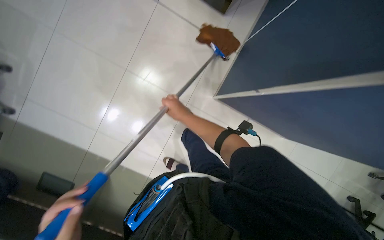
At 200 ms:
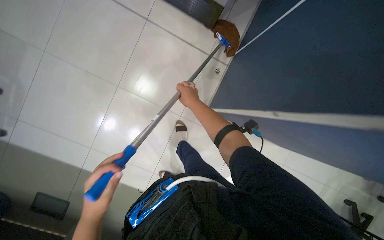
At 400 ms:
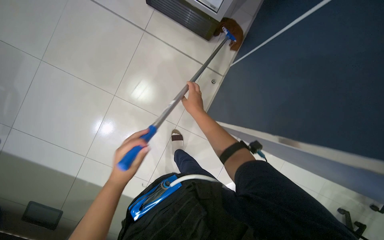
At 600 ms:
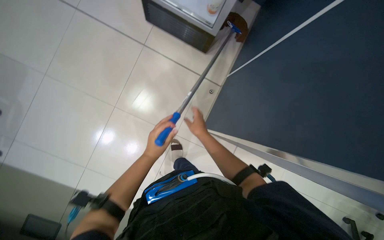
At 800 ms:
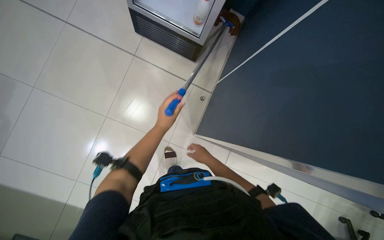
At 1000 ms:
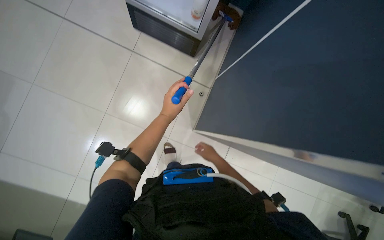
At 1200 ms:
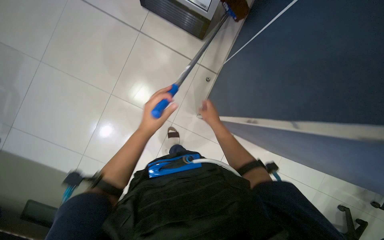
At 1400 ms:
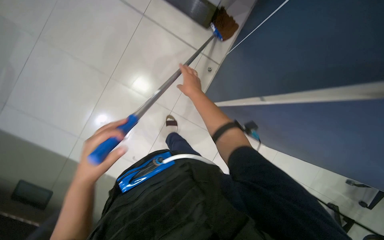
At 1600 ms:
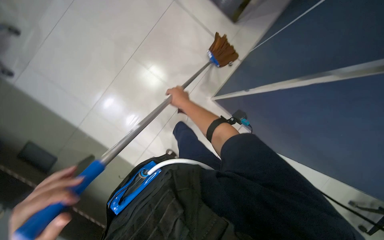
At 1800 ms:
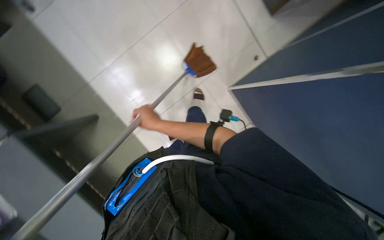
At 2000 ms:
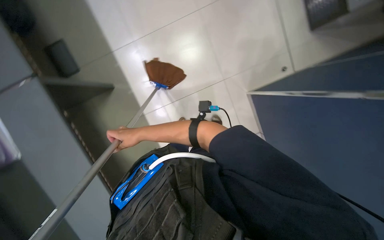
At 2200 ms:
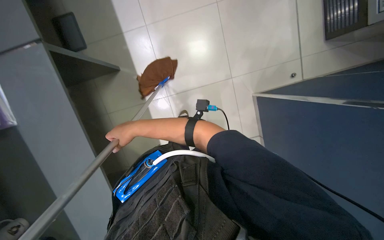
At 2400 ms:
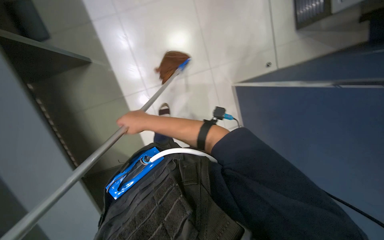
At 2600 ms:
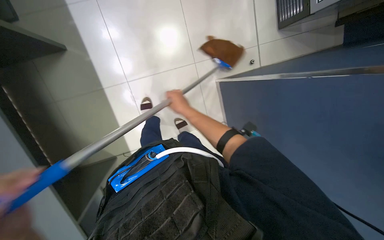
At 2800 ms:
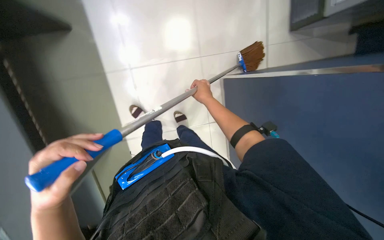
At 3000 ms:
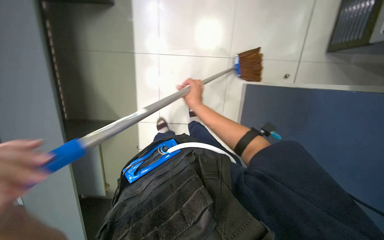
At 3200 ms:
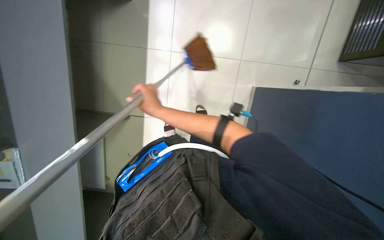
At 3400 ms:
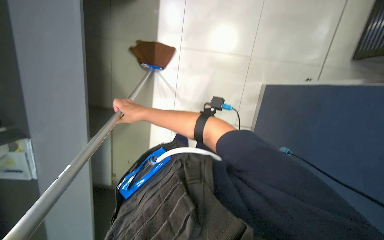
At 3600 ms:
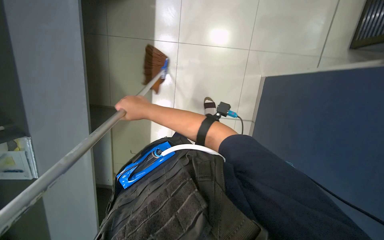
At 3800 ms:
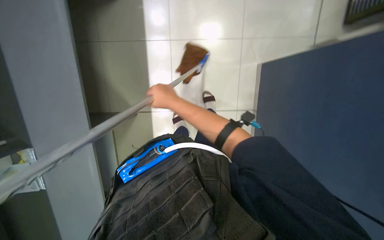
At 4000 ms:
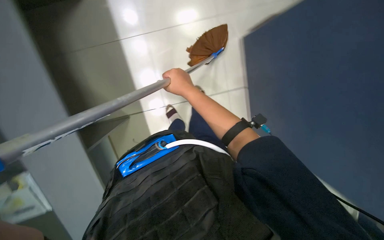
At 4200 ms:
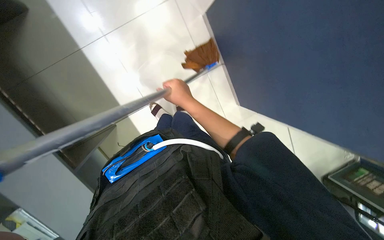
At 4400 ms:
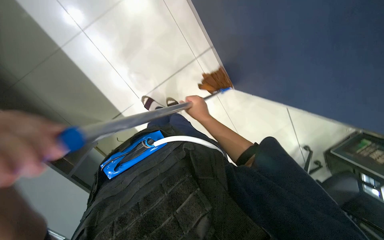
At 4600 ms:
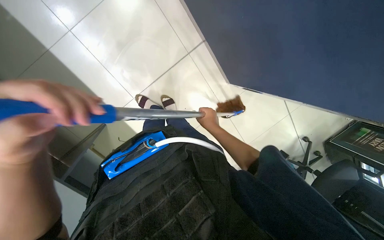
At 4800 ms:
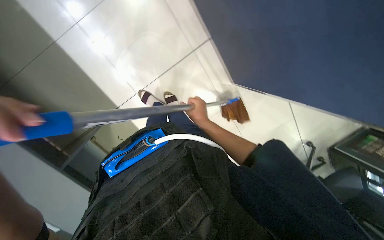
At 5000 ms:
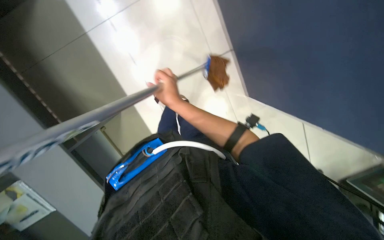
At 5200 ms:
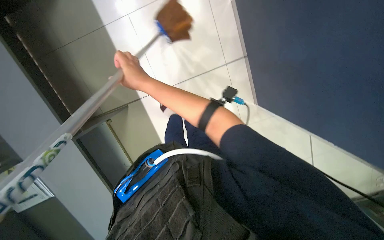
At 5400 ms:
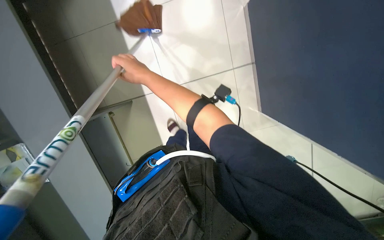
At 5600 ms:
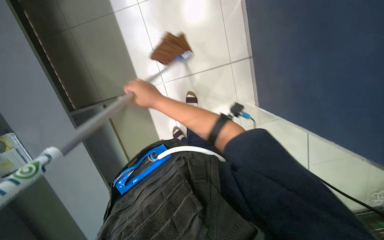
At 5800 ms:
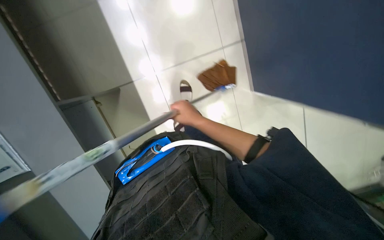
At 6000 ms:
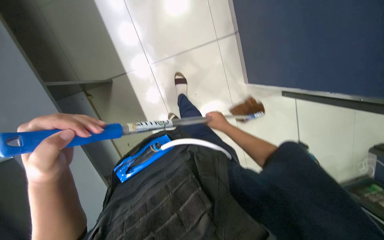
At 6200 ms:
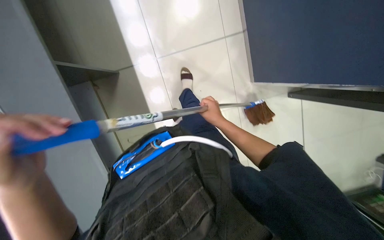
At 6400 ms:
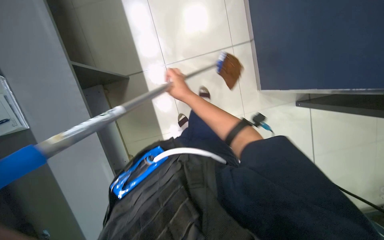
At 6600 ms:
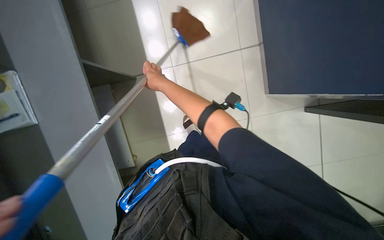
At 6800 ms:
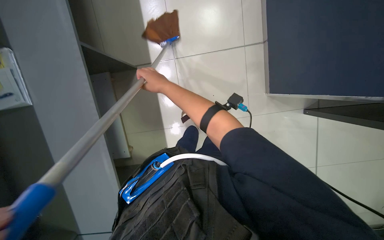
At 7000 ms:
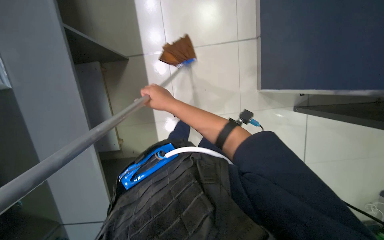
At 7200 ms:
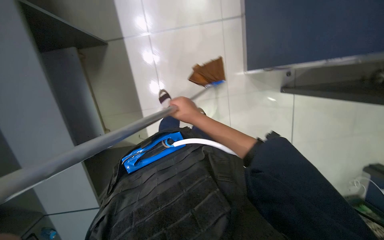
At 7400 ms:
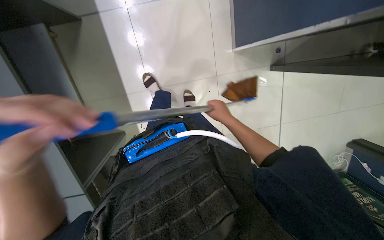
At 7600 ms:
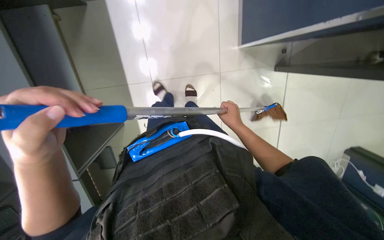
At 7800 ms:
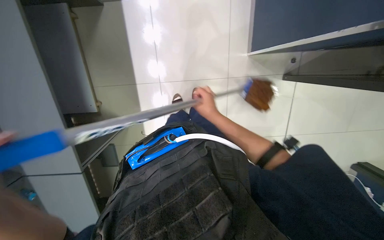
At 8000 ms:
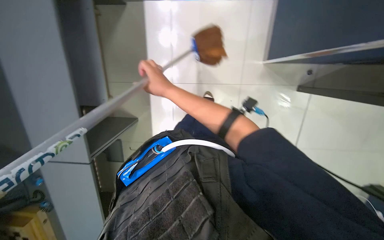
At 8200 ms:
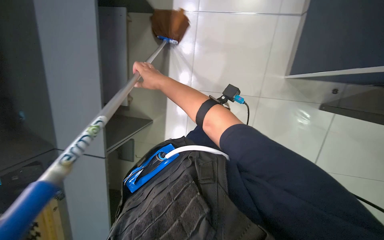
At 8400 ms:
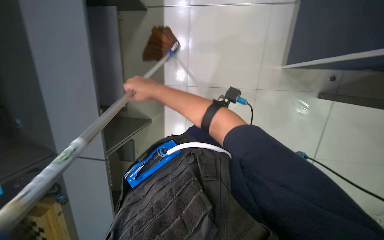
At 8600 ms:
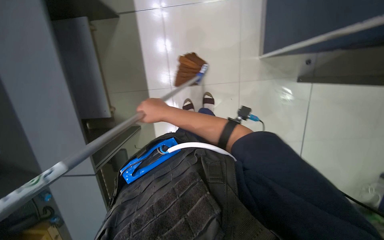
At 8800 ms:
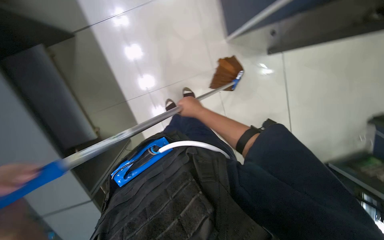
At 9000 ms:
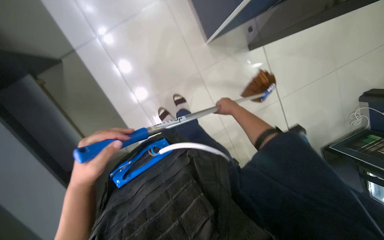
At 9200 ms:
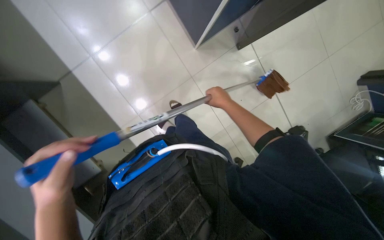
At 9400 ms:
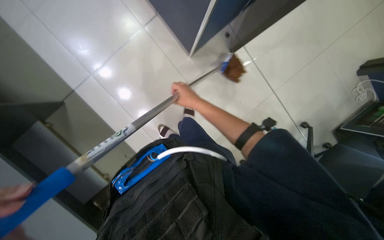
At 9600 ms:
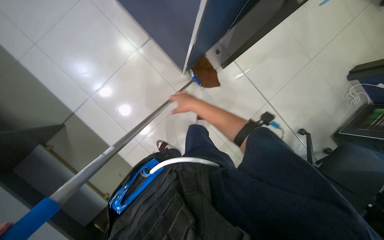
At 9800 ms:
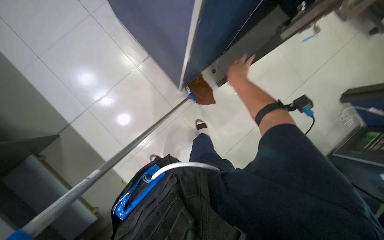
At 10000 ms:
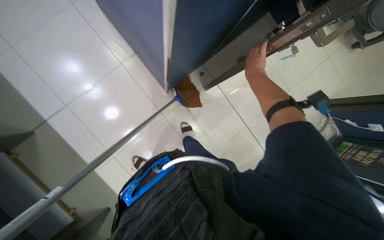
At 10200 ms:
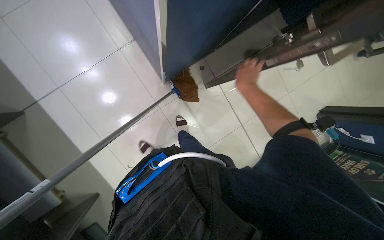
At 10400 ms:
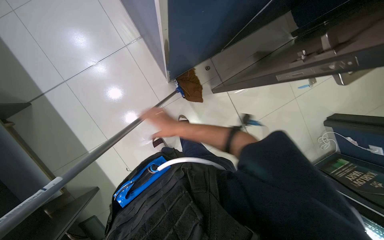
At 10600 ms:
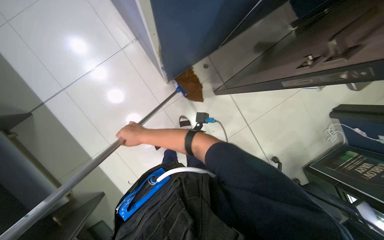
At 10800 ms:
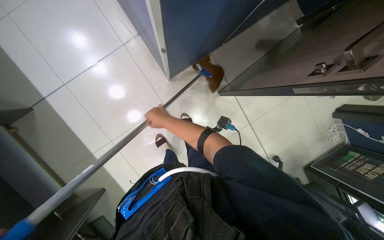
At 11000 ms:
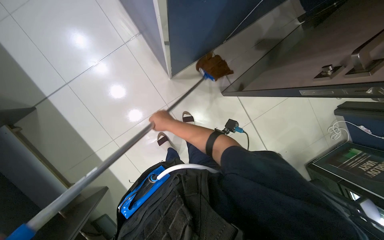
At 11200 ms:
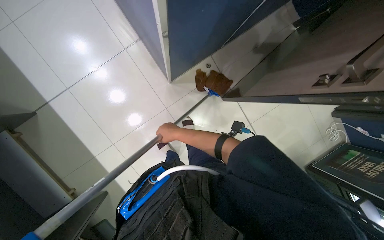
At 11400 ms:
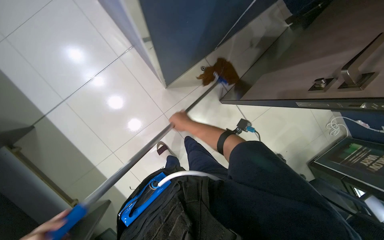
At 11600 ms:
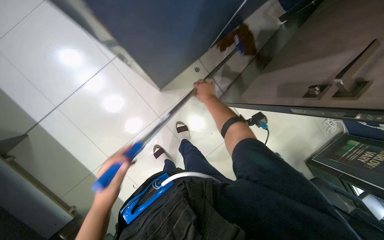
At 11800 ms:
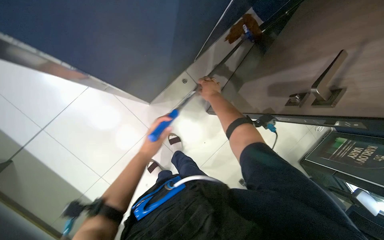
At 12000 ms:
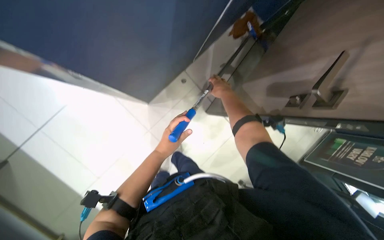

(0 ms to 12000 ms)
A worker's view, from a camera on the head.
Job: mopping floor.
The whole recording: Mopping office floor. The worker mops the office floor, moving chairs and wringing the mop as part of the cleaning process.
1600 ms - 3000 ms: The camera pitches downward, by some 10 degrees. The right hand moves about 15 cm to the left and comes back.
3000 ms - 4400 ms: The scene turns roughly 30 degrees counterclockwise in the picture.
4400 ms - 6000 ms: The right hand moves approximately 20 cm to the left and comes back.
6000 ms - 7600 ms: The right hand goes to the left and returns, approximately 20 cm each way.
9000 ms - 10400 ms: The right hand moves left and right over roughly 20 cm, changing direction 2 times.
10400 ms - 12000 ms: The right hand shifts some 40 cm to the right and up the picture.

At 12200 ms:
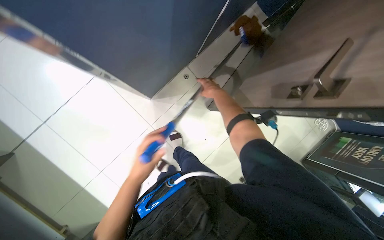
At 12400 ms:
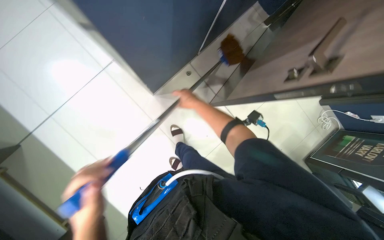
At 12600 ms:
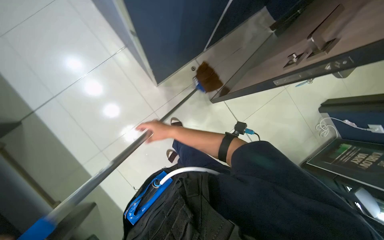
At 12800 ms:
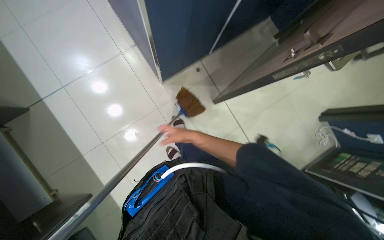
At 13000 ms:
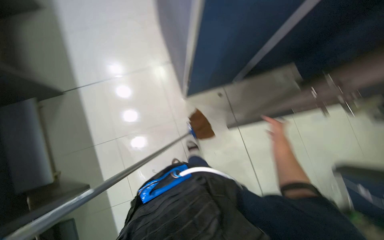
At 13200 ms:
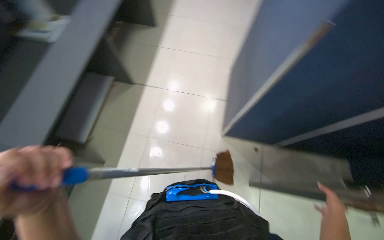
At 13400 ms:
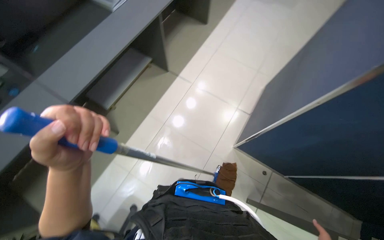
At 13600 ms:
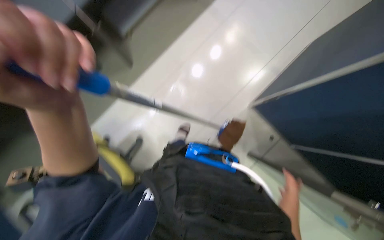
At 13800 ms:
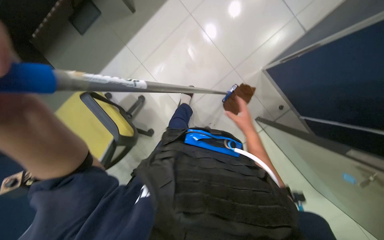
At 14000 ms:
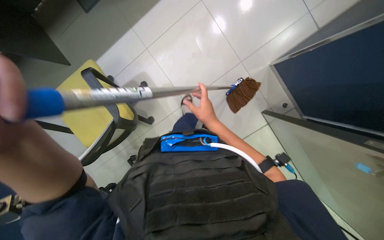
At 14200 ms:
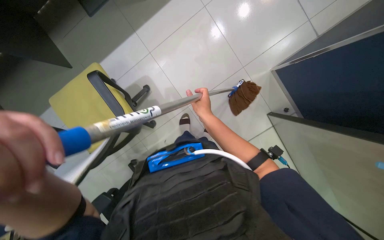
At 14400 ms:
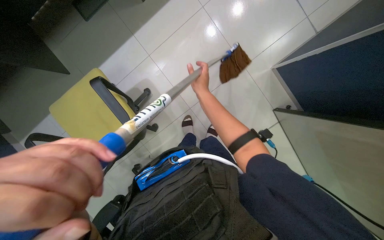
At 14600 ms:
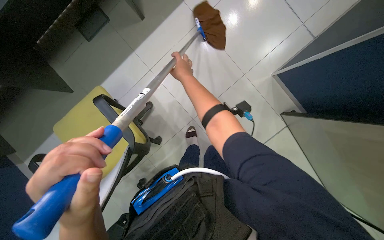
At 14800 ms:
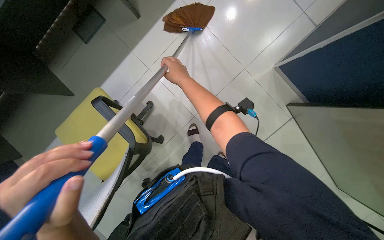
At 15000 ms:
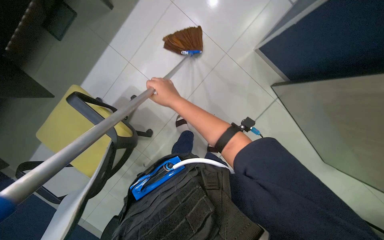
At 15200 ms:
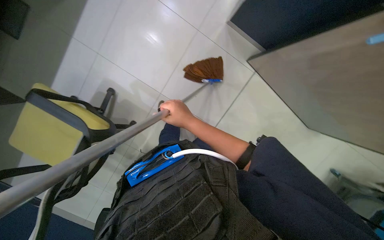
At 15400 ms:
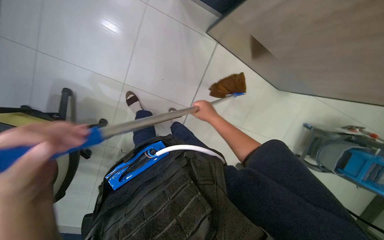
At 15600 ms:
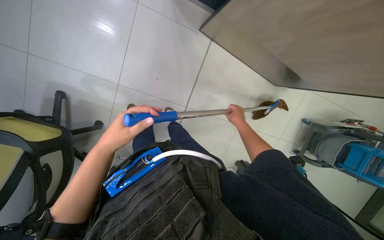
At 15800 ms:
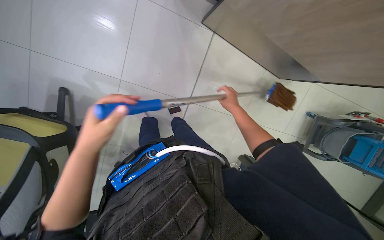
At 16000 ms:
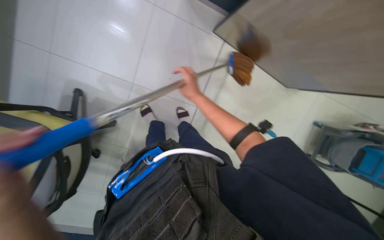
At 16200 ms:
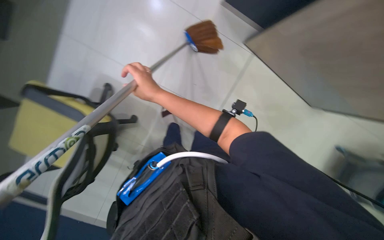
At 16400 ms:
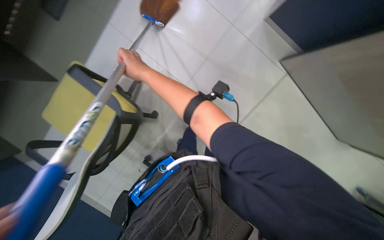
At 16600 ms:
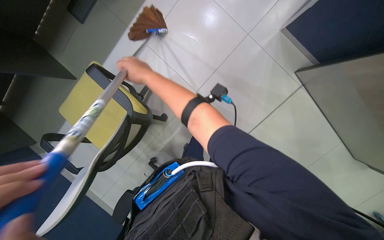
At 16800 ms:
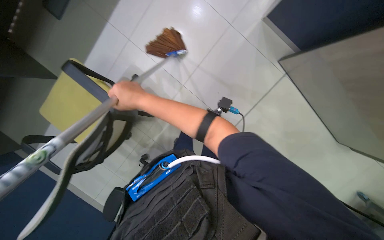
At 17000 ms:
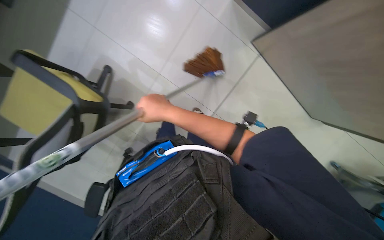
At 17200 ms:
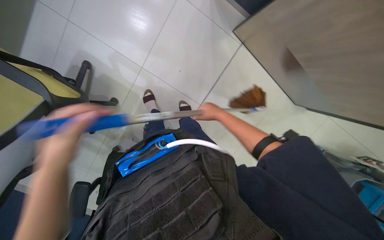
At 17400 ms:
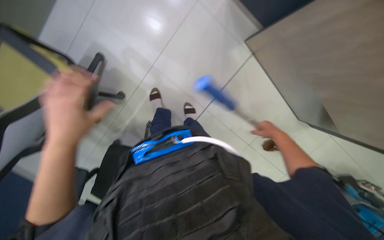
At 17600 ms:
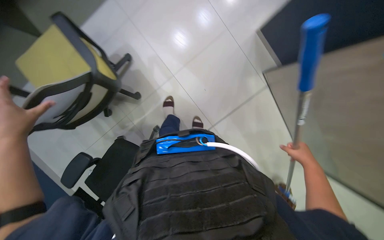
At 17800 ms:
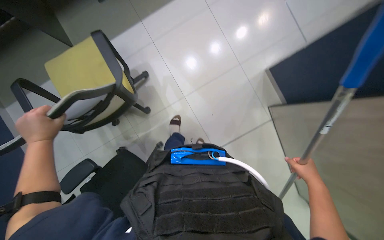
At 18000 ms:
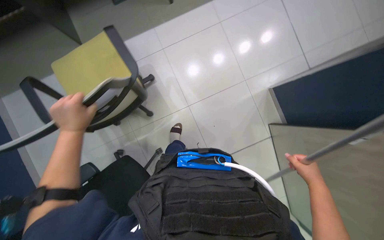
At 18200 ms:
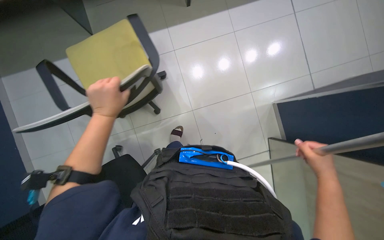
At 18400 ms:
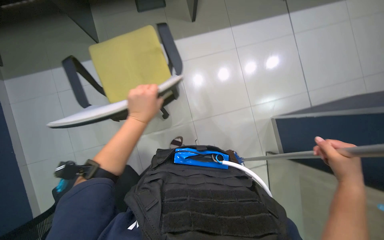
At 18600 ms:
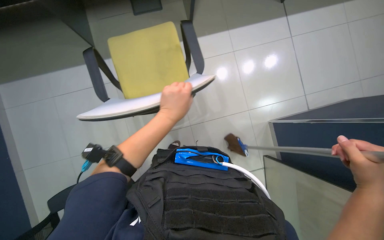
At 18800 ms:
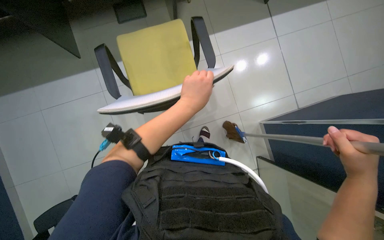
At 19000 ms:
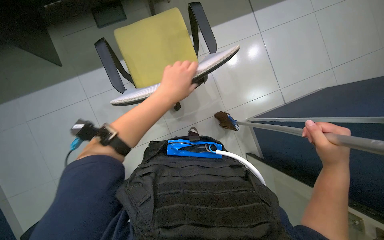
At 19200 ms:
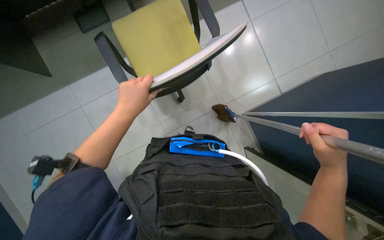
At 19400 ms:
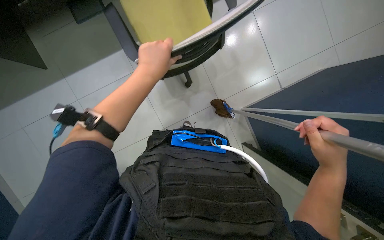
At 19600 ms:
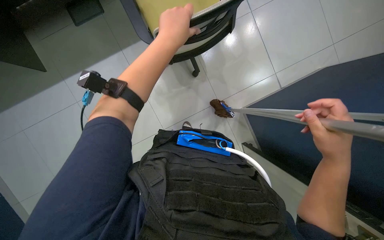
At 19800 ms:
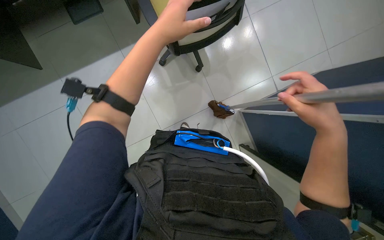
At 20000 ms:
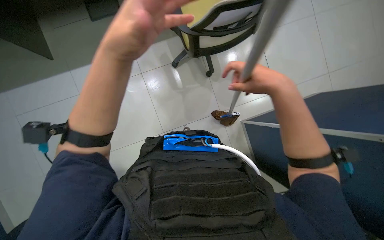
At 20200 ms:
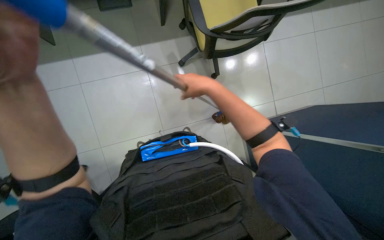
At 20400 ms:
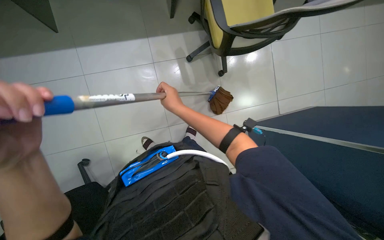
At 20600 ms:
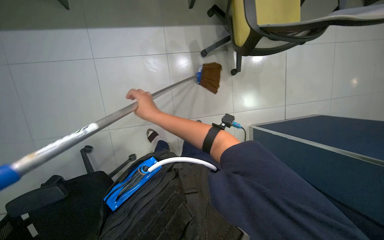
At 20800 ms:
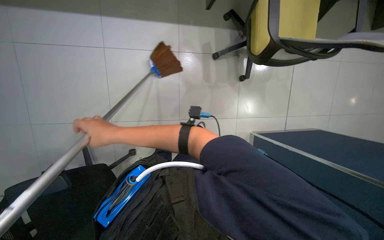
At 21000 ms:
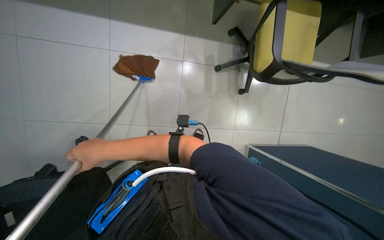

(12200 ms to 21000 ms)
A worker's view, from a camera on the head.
Job: mopping floor.
The whole recording: Mopping office floor. The worker mops the office floor, moving chairs and wringing the mop as part of the cleaning process.
12200 ms - 13600 ms: The head travels some 50 cm. The wearer looks approximately 85 degrees further to the left.
13600 ms - 15200 ms: The camera pitches downward, by roughly 20 degrees. The right hand heads to the left, covering about 25 cm.
16600 ms - 18000 ms: The camera pitches upward, by about 15 degrees. The scene turns roughly 25 degrees clockwise in the picture.
18000 ms - 19600 ms: The left hand swings left and right, roughly 30 cm each way, with 2 reversals. Meanwhile the right hand shifts approximately 20 cm up the picture and nearer to the camera.
